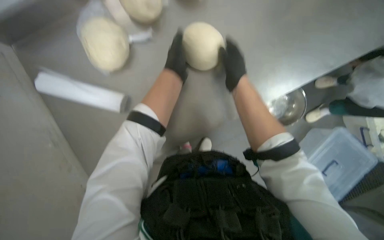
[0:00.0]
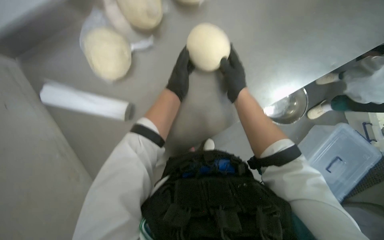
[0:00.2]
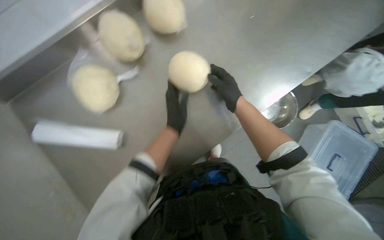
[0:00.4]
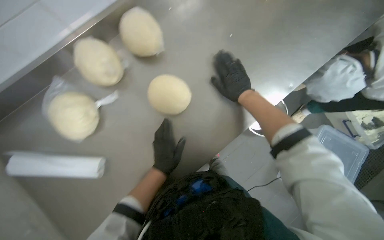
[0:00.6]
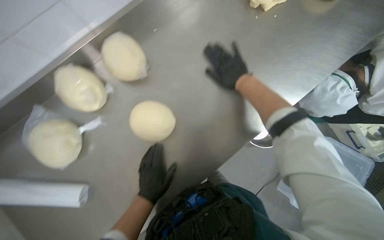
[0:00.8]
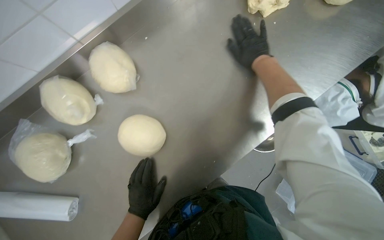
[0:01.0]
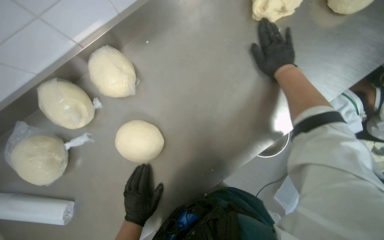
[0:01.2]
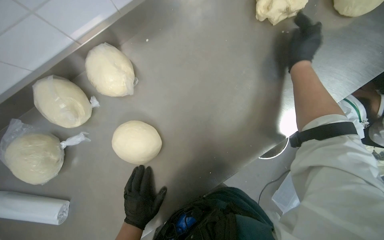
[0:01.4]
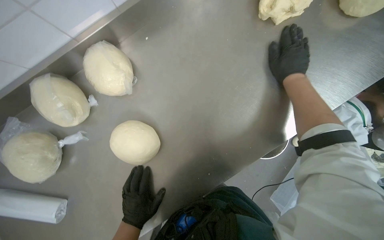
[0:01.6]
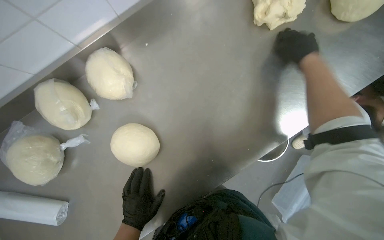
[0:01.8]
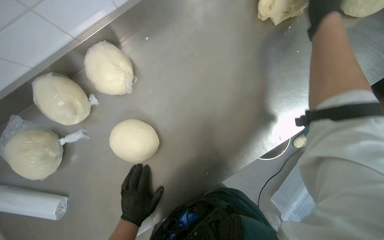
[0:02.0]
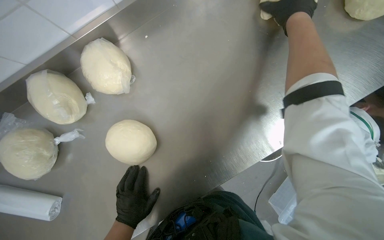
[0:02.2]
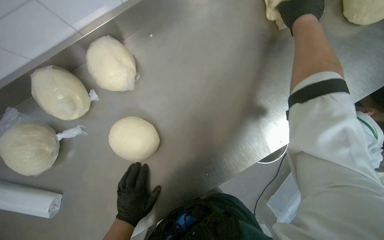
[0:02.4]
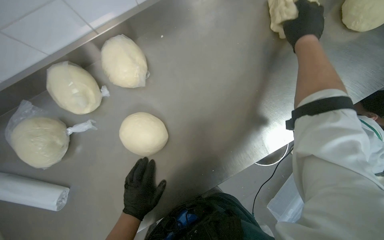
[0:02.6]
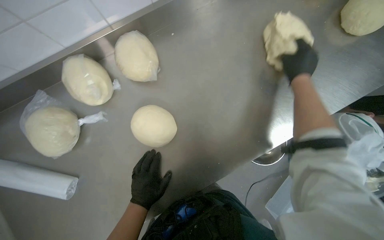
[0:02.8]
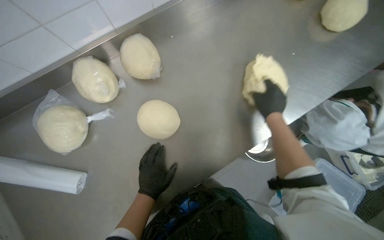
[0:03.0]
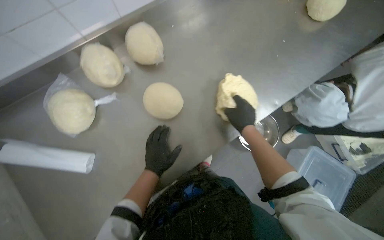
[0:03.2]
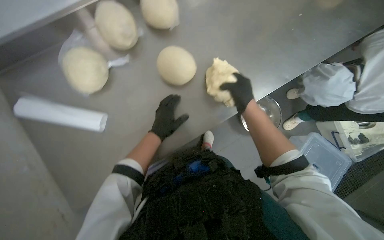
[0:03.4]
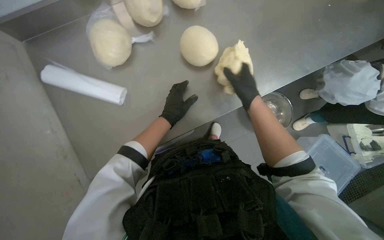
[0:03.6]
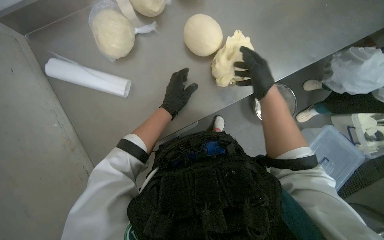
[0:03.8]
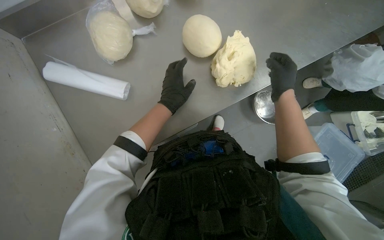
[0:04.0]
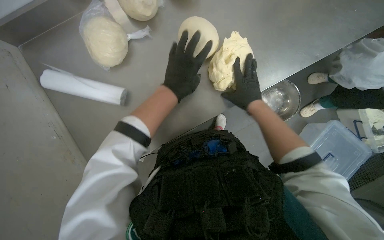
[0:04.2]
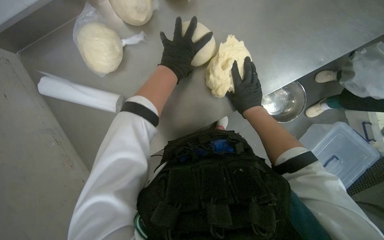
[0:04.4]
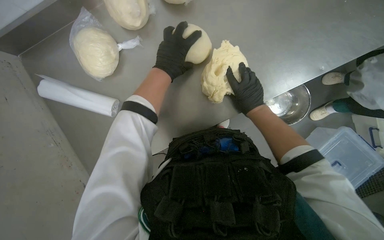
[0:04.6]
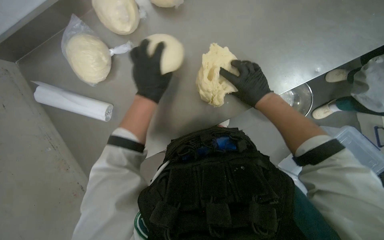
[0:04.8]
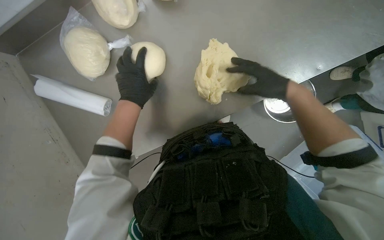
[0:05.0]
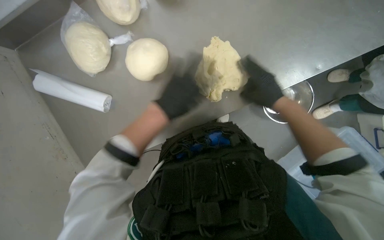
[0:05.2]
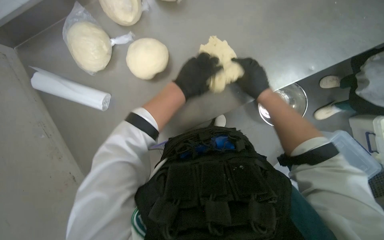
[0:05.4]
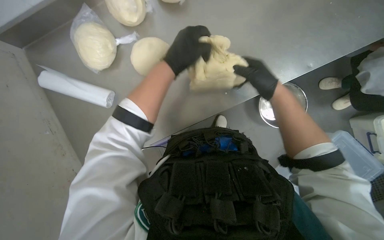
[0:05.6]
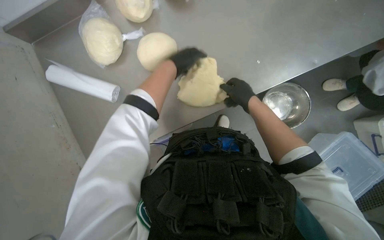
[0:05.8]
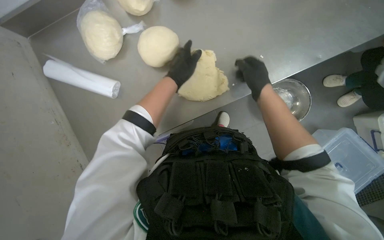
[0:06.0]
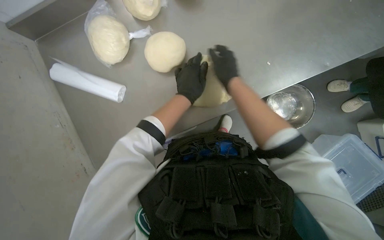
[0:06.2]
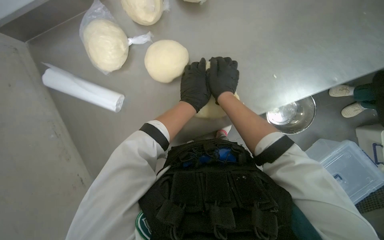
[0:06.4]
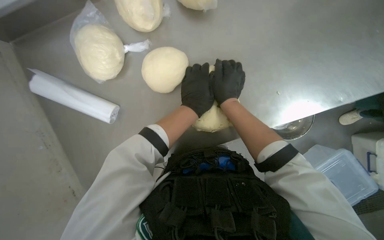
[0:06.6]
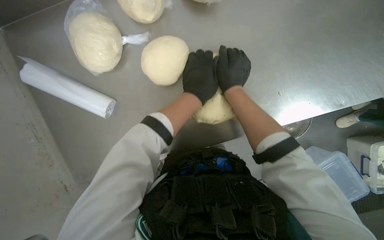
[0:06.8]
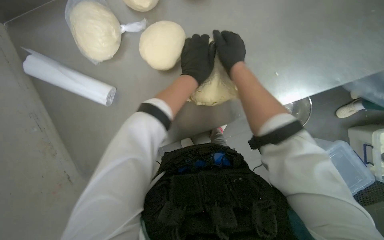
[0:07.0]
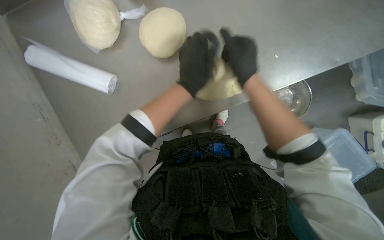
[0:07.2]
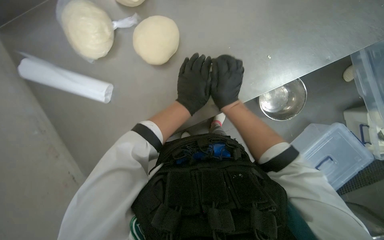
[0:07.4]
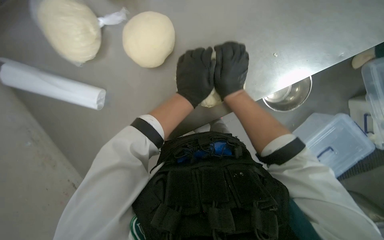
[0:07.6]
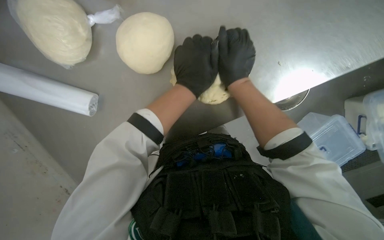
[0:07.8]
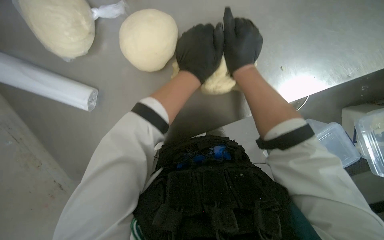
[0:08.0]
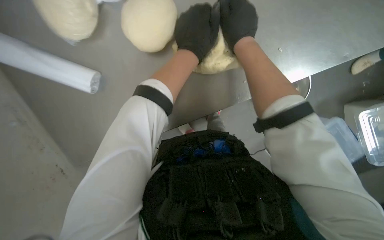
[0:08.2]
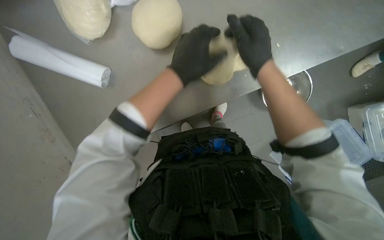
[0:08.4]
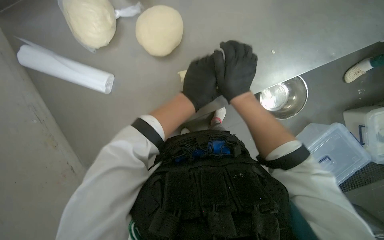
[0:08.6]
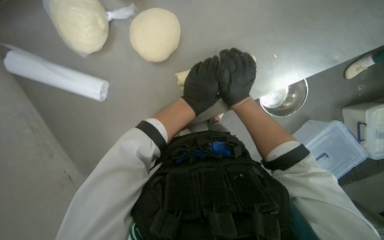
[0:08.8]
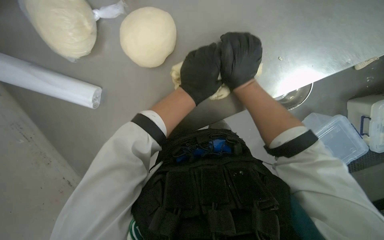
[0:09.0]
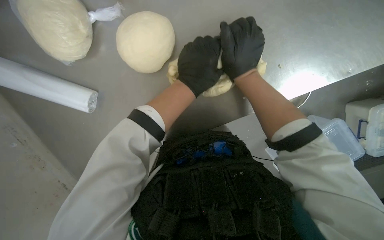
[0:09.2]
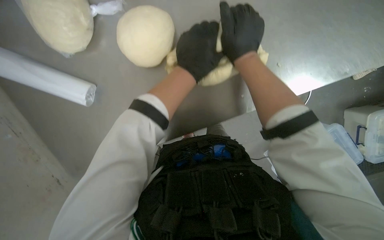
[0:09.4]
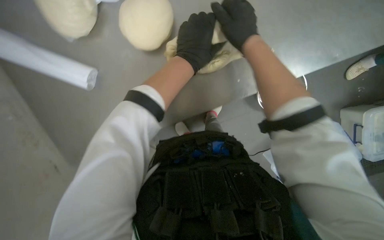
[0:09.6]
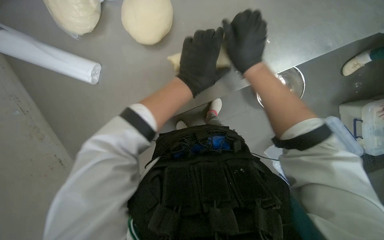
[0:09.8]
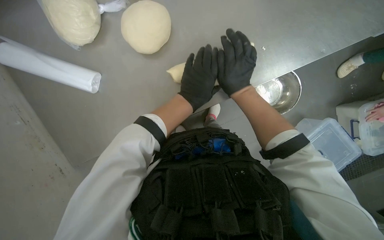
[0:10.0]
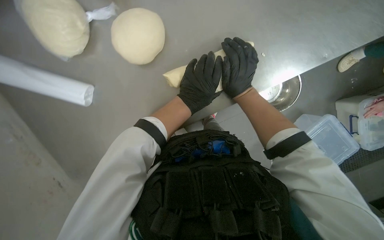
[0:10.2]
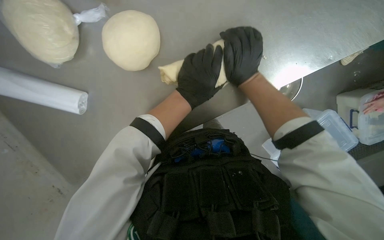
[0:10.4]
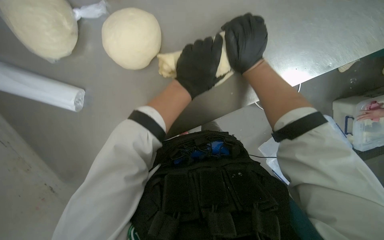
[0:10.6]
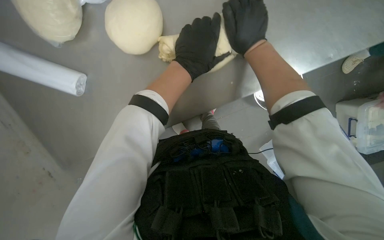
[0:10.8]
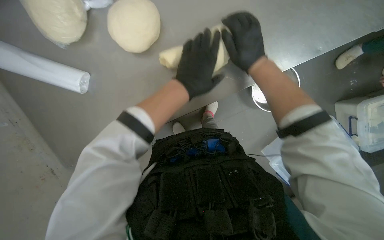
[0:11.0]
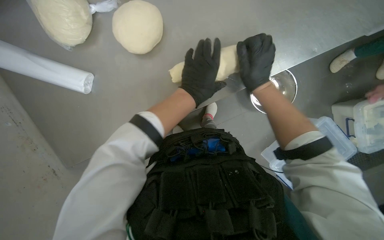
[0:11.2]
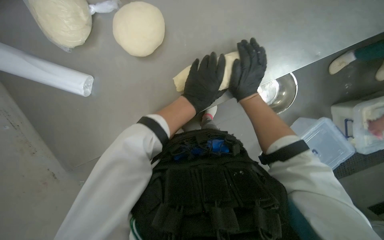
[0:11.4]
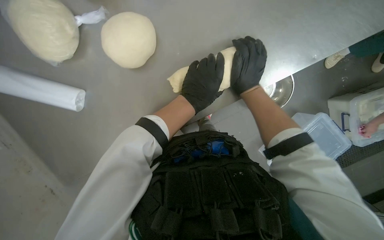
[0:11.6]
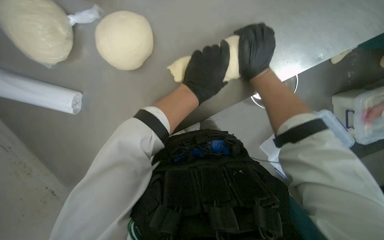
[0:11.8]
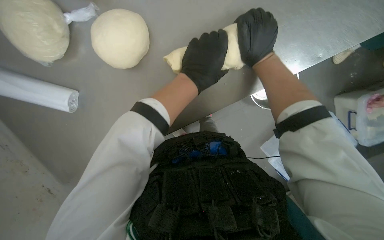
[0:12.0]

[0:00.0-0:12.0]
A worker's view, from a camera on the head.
Job: preparing food.
The whole recording: Shaping dough on counter. The worker kneads and shapes dough into an elongated form on the counter.
0:00.0 to 0:01.6: The right hand heads to the right, covering about 30 cm. The left hand heads down the picture, covering approximately 15 cm.
0:01.6 to 0:03.0: The right hand travels down the picture by approximately 15 cm.
0:03.0 to 0:04.4: The left hand is displaced up the picture by approximately 10 cm. Meanwhile the right hand goes some 20 cm to the left.
0:06.0 to 0:07.6: The right hand is displaced to the left by roughly 15 cm.
0:07.6 to 0:09.0: The right hand reaches some 10 cm up the picture, then returns.
0:09.0 to 0:10.4: The hands work in one place, with small movements.
0:10.4 to 0:12.0: The hands make small movements and keep their place.

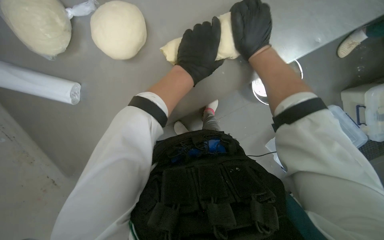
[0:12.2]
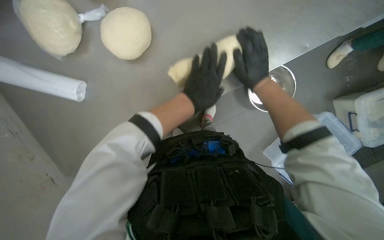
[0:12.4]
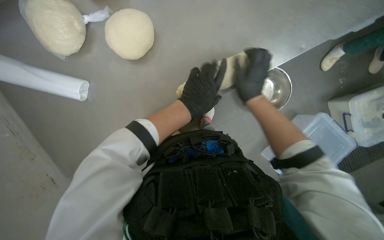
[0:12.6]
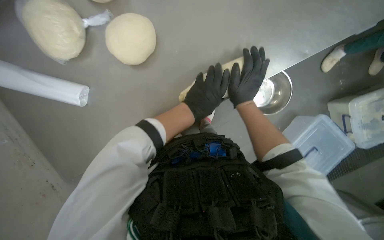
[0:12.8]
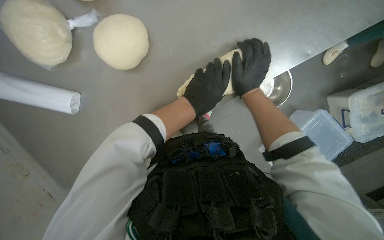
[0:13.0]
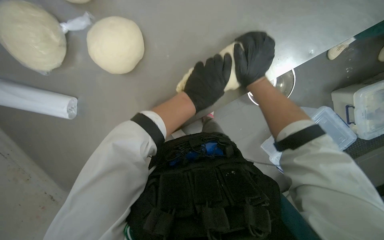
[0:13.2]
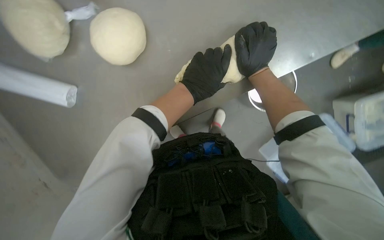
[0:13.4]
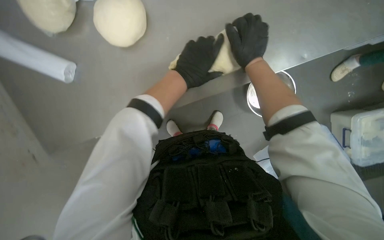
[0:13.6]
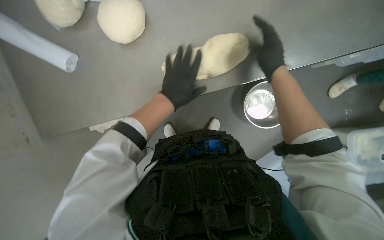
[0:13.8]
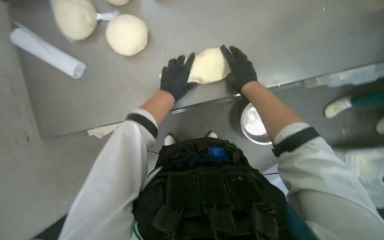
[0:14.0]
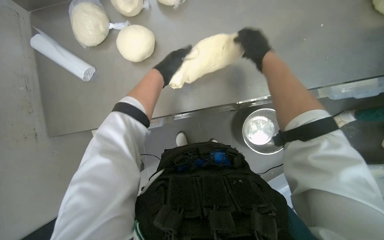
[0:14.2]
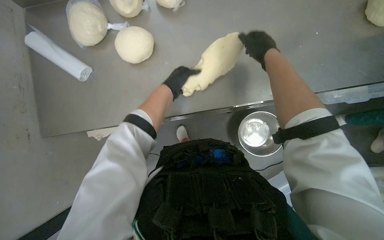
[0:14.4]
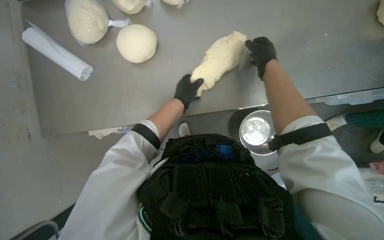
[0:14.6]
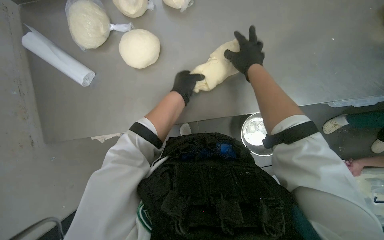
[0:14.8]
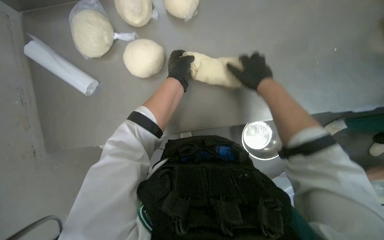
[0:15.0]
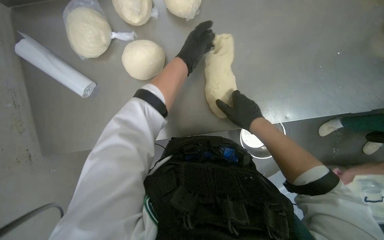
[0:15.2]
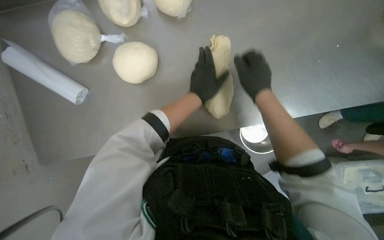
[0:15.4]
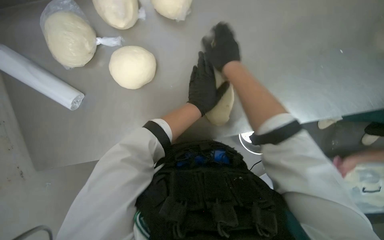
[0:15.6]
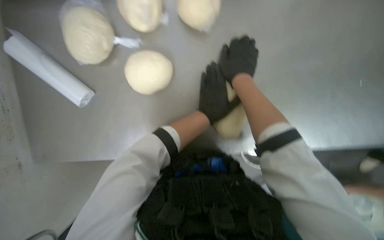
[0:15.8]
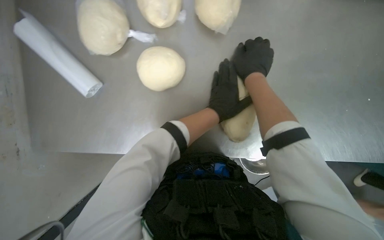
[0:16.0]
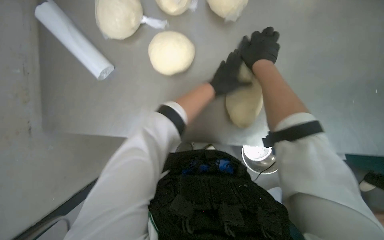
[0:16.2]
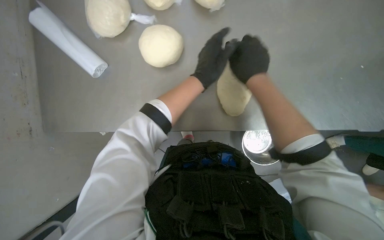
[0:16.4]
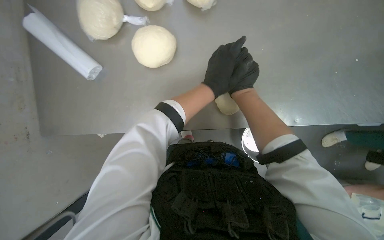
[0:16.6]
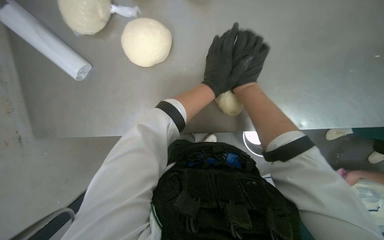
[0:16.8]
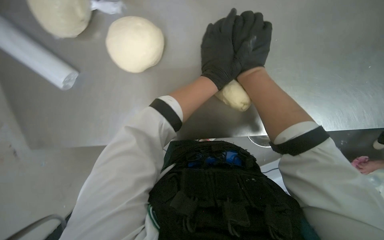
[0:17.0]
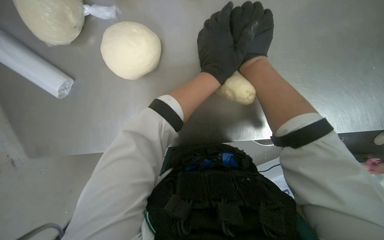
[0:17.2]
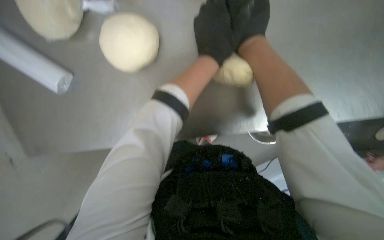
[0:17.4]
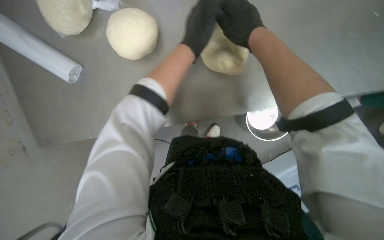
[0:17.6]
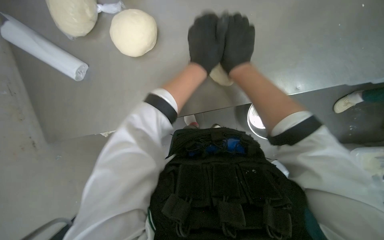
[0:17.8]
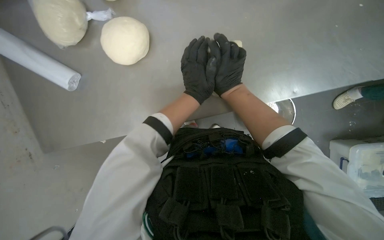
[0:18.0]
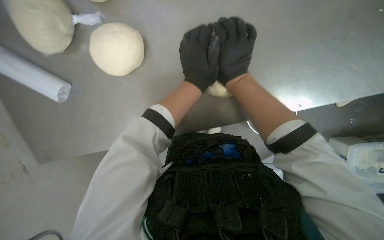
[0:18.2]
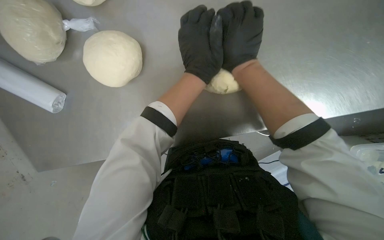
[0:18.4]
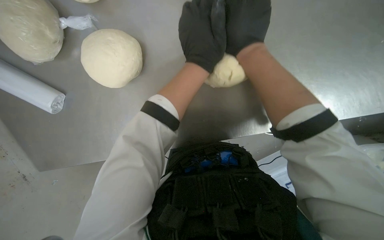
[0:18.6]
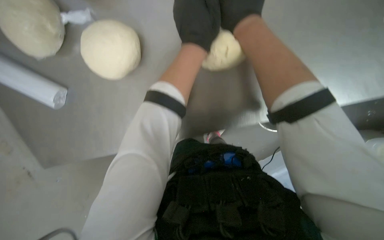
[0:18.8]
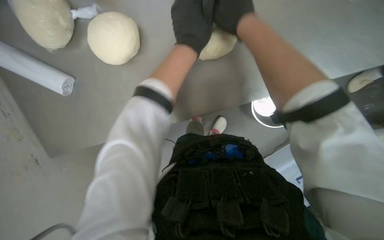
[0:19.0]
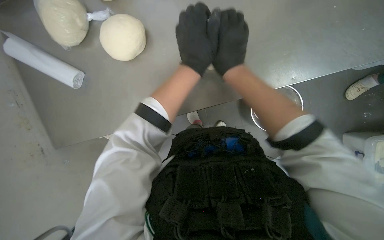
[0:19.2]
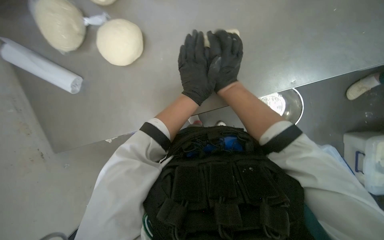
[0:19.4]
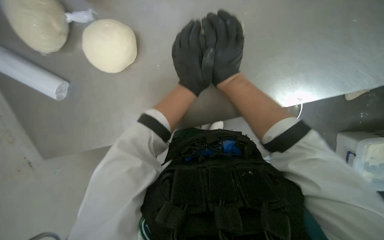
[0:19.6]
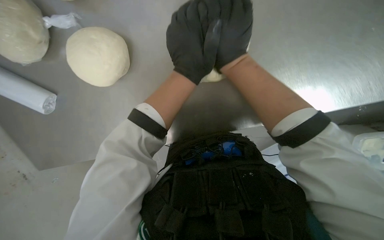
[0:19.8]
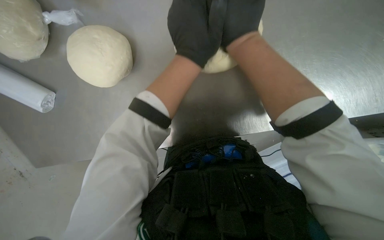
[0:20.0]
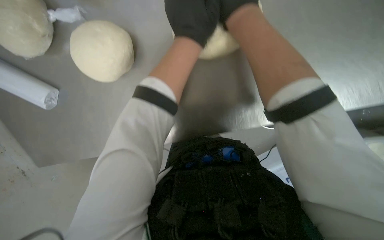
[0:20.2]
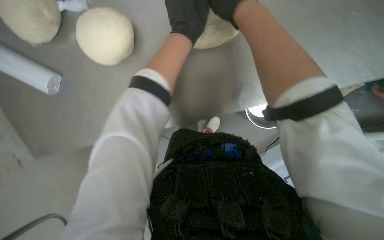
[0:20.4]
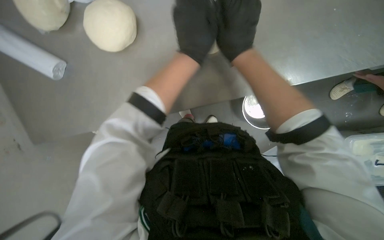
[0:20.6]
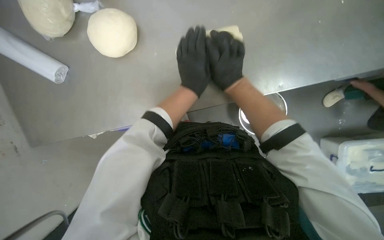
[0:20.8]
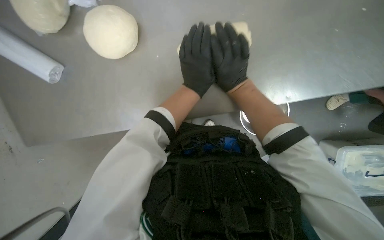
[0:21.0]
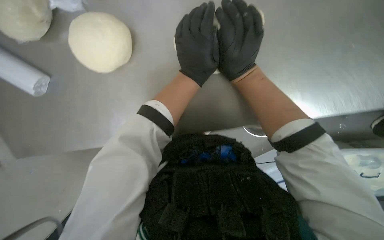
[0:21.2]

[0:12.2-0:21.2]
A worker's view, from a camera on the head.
Job: preparing food.
The whole recording: Shaping dough on counter. The worker kneads and shapes dough into an elongated form on the counter.
0:13.8 to 0:15.2: The left hand moves up the picture, about 20 cm.
0:15.2 to 0:16.6: The right hand goes roughly 15 cm up the picture.
0:18.2 to 0:19.8: The hands stay close to where they were, moving slightly.
0:19.8 to 0:21.2: The left hand goes up the picture and returns, approximately 10 cm each way. Meanwhile the right hand reaches some 5 cm farther from the camera, then returns.
